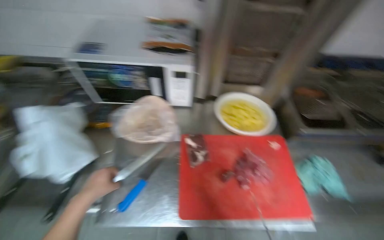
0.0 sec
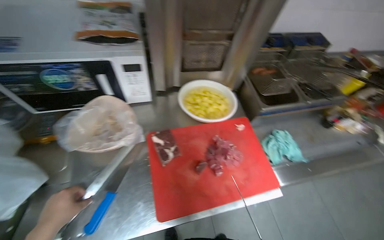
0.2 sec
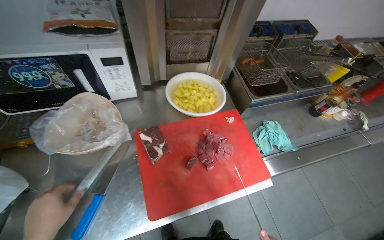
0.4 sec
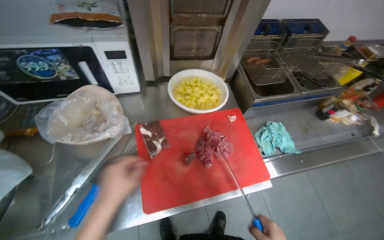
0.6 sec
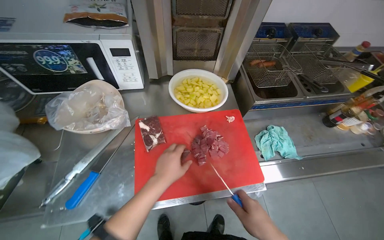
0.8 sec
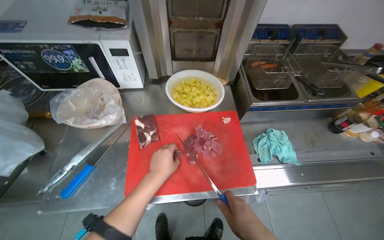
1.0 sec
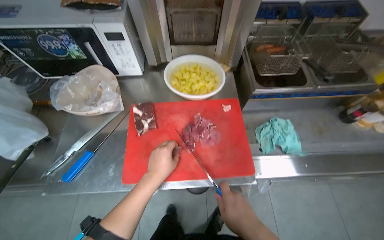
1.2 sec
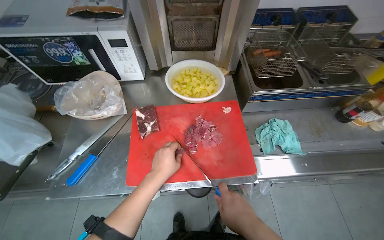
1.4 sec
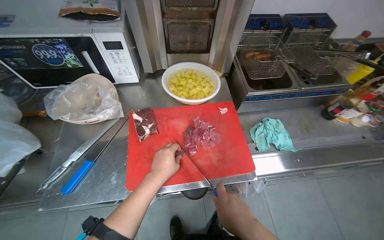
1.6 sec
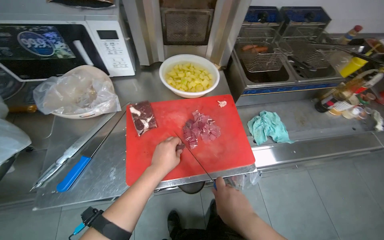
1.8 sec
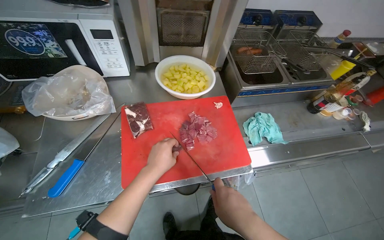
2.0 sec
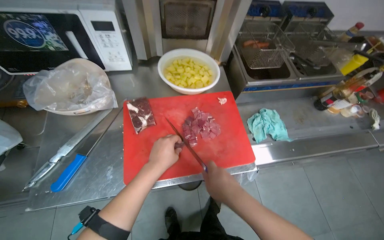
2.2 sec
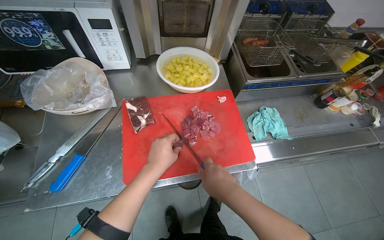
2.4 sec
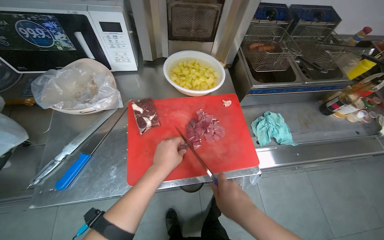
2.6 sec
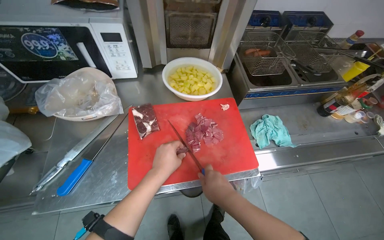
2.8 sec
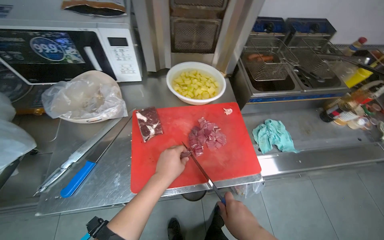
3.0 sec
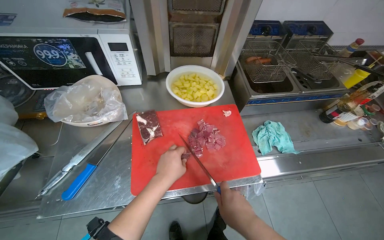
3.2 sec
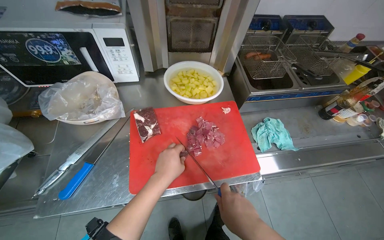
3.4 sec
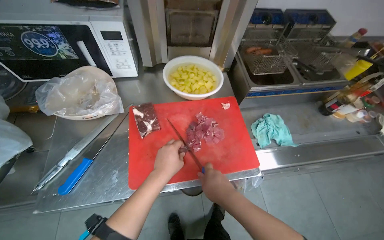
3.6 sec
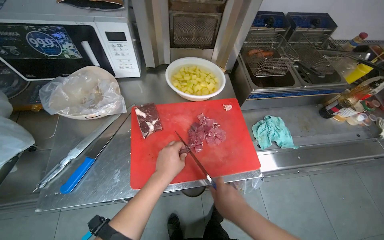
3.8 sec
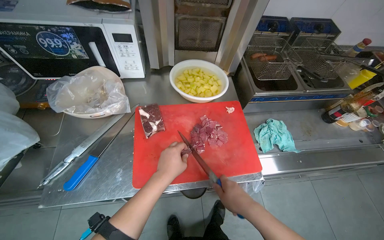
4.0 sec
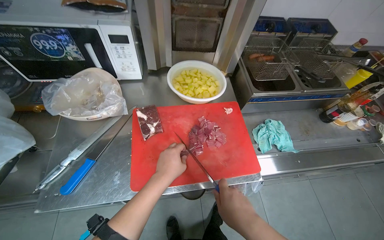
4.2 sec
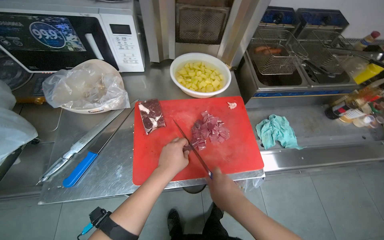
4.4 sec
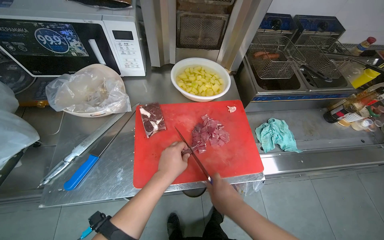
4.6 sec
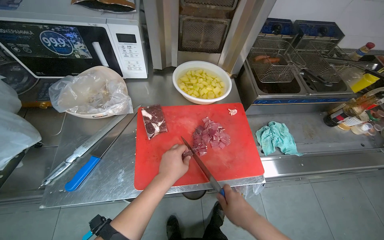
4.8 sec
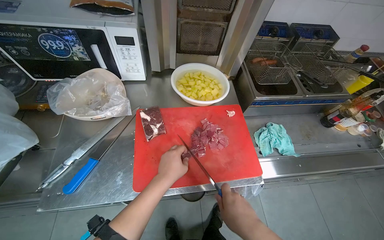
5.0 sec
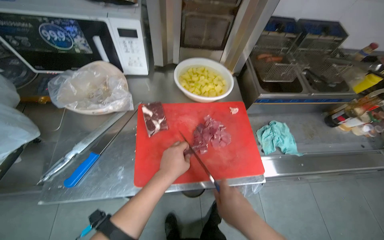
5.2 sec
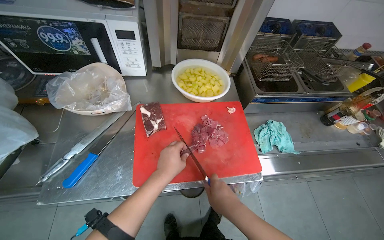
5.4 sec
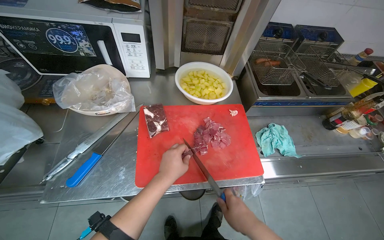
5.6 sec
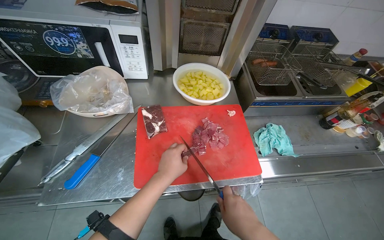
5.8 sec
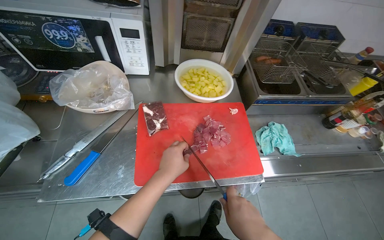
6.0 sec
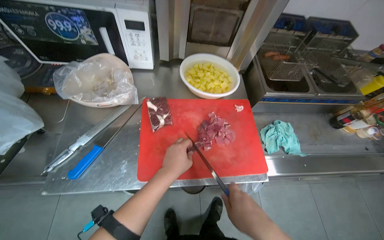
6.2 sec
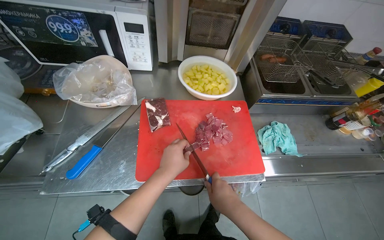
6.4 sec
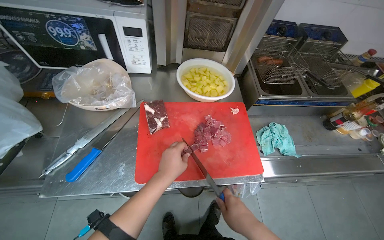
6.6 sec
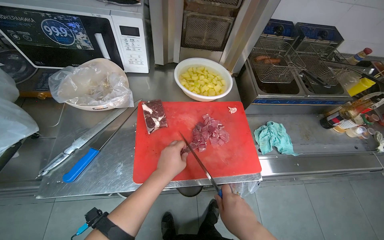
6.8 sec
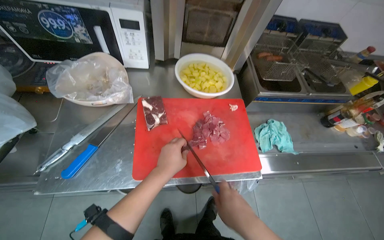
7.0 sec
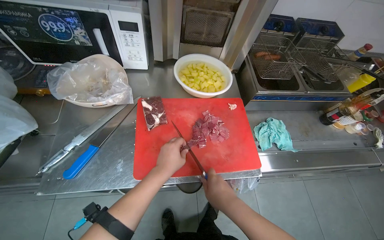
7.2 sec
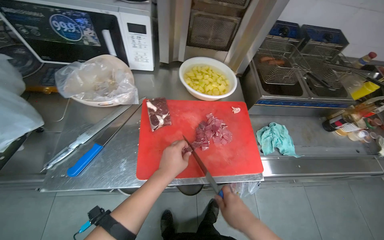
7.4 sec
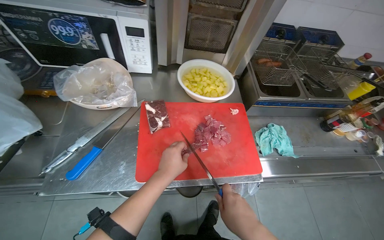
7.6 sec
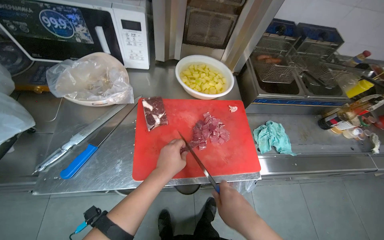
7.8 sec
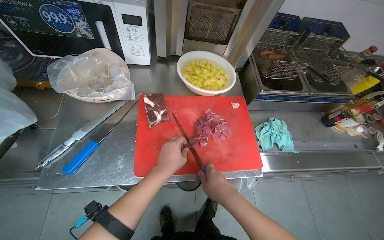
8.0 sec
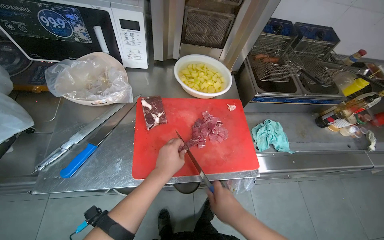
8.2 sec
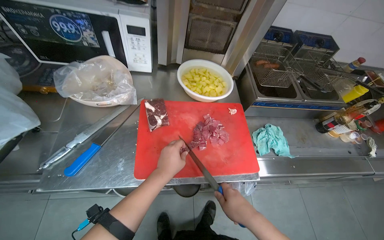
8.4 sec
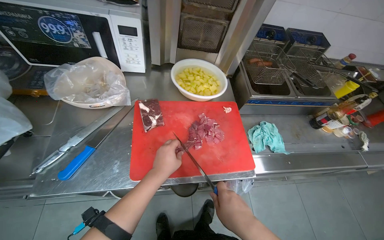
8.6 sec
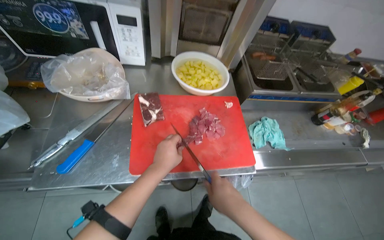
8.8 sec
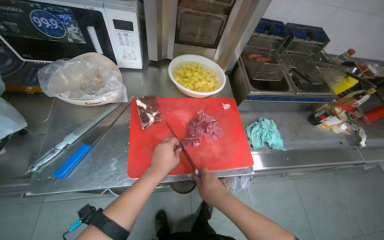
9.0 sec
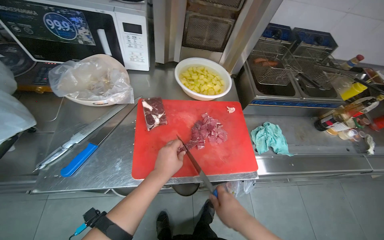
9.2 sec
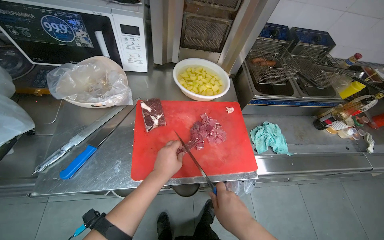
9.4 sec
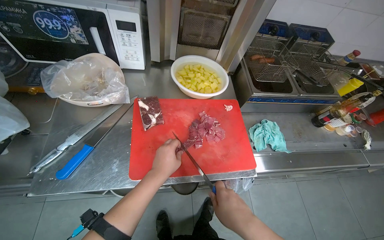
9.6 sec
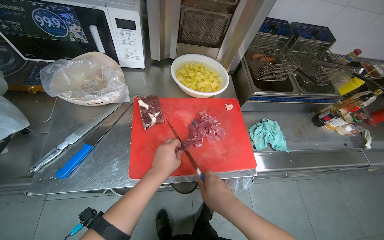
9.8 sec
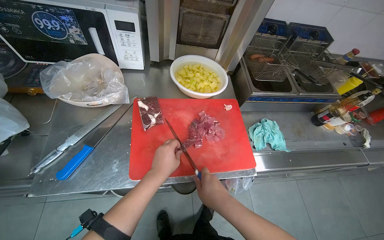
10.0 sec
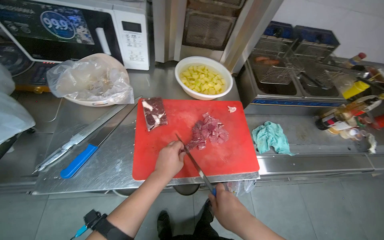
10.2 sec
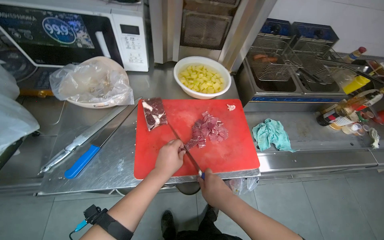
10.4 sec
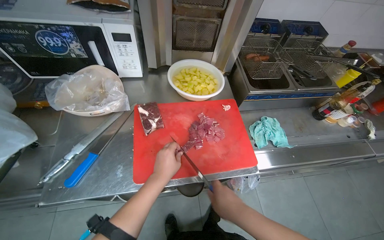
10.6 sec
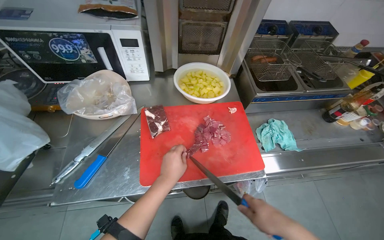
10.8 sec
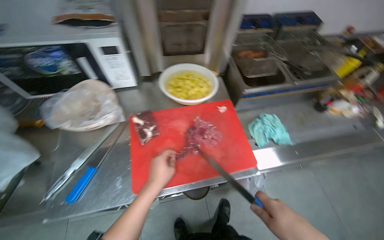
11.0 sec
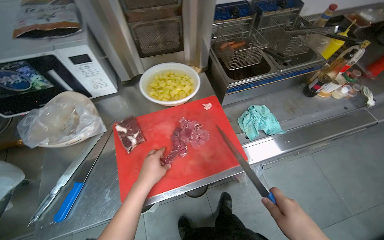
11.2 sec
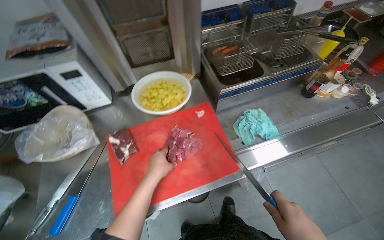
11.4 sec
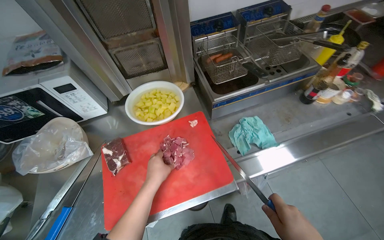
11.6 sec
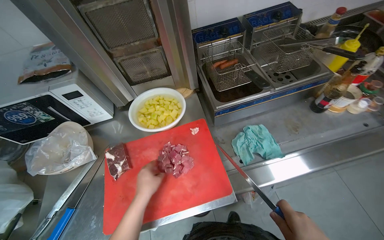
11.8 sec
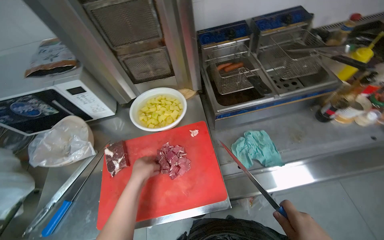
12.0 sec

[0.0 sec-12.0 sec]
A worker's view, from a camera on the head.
Job: preparing food.
The whole recording: Cutting meat on chopping board. The worker continues cutting pieces of meat on a red chopping board with a knife.
0.0 sec to 1.6 sec: The left hand is displaced to the right by approximately 40 cm.
1.6 sec to 10.4 sec: The hands make small movements and keep their place.

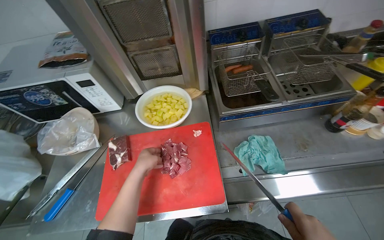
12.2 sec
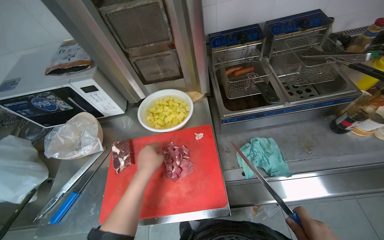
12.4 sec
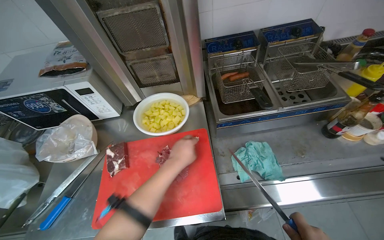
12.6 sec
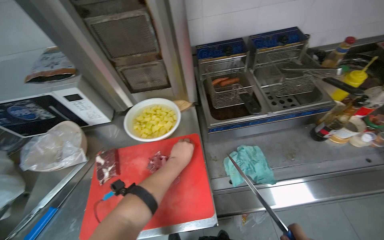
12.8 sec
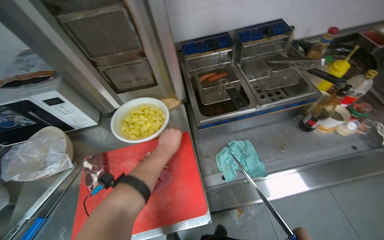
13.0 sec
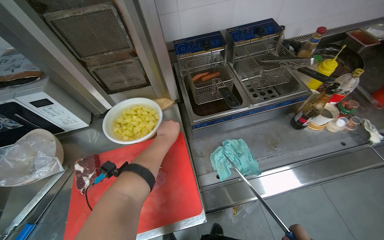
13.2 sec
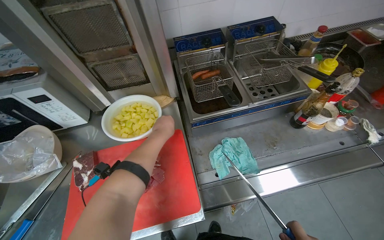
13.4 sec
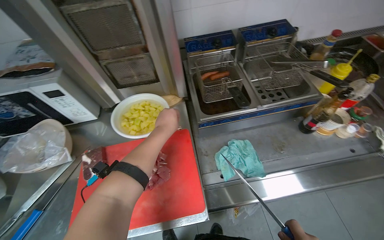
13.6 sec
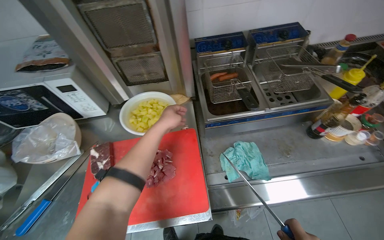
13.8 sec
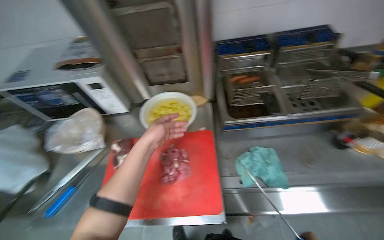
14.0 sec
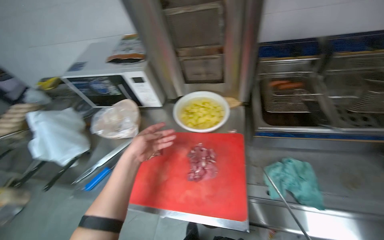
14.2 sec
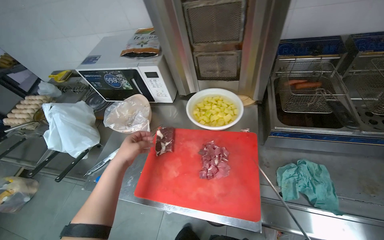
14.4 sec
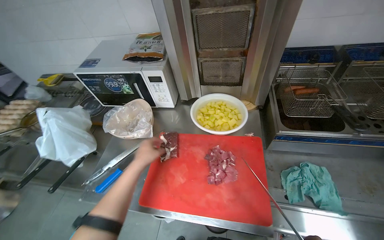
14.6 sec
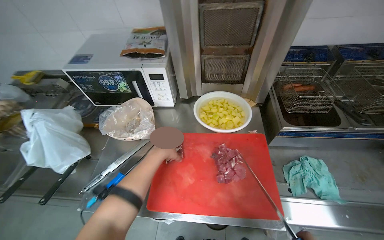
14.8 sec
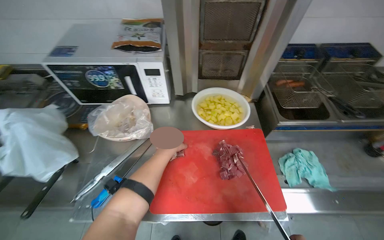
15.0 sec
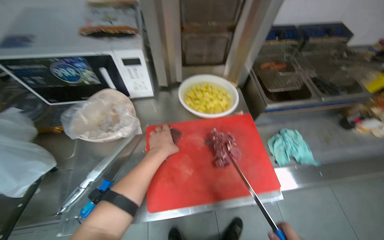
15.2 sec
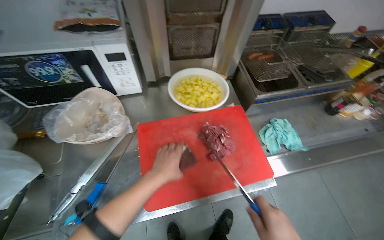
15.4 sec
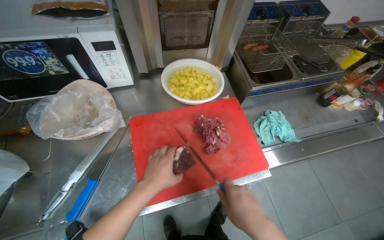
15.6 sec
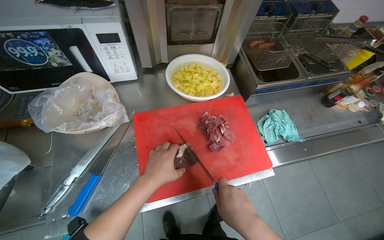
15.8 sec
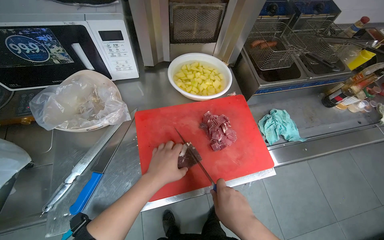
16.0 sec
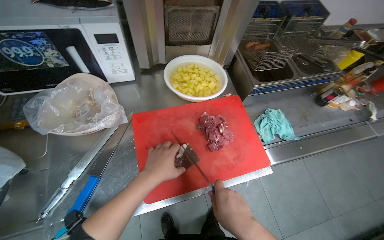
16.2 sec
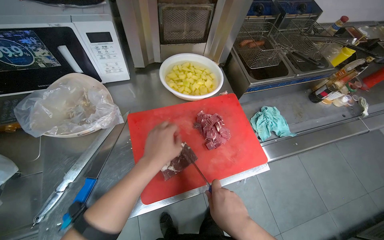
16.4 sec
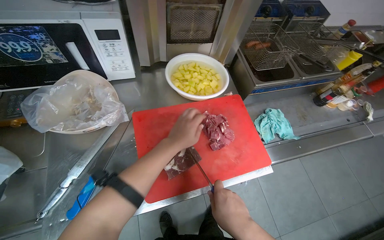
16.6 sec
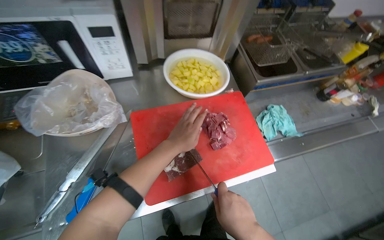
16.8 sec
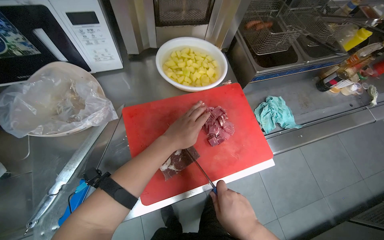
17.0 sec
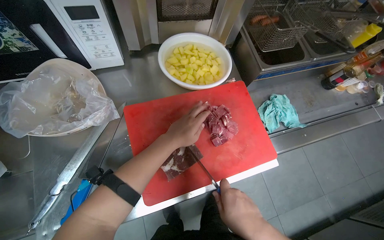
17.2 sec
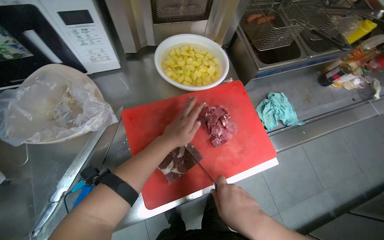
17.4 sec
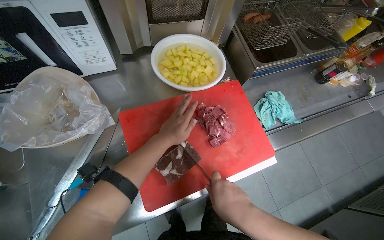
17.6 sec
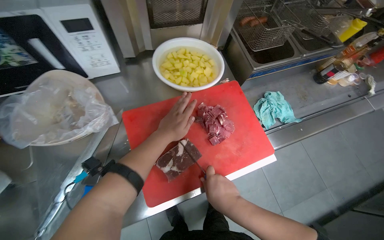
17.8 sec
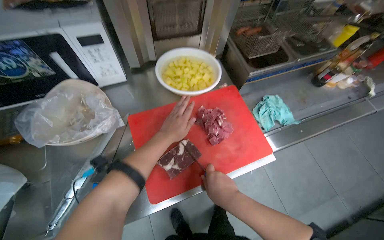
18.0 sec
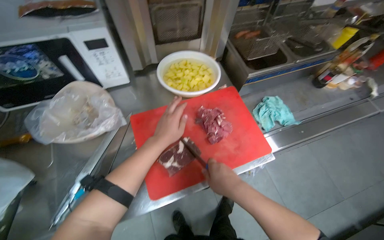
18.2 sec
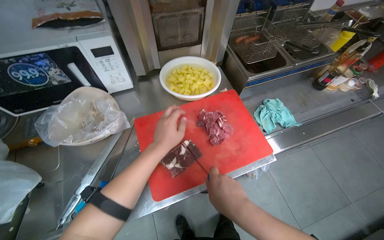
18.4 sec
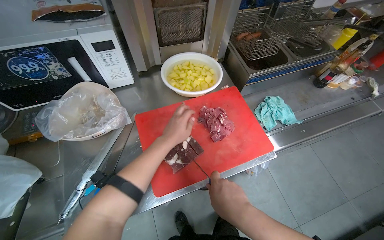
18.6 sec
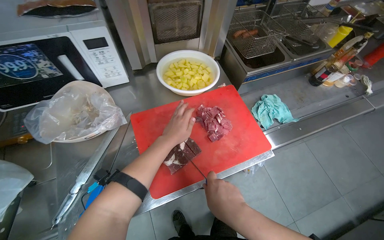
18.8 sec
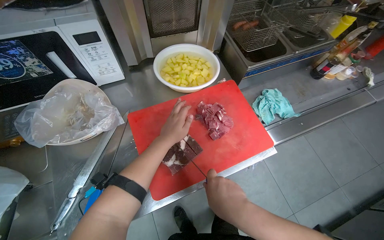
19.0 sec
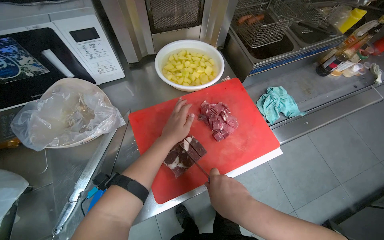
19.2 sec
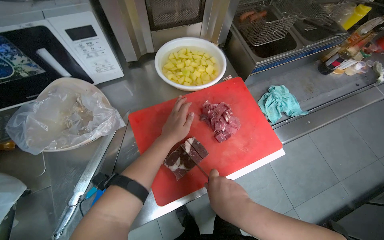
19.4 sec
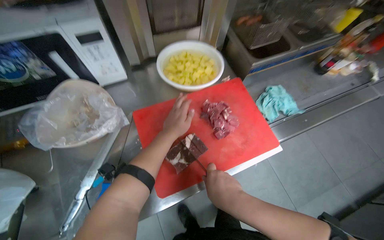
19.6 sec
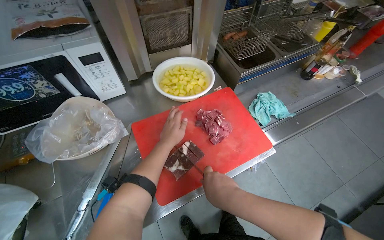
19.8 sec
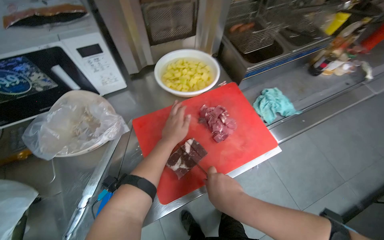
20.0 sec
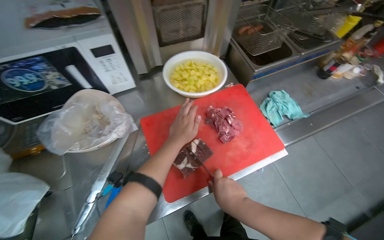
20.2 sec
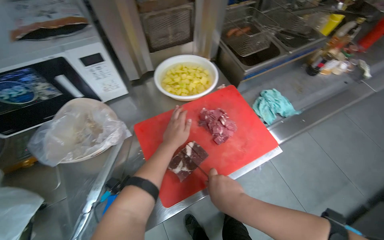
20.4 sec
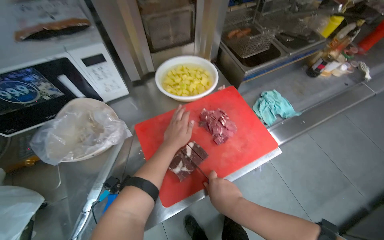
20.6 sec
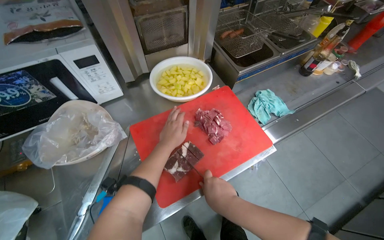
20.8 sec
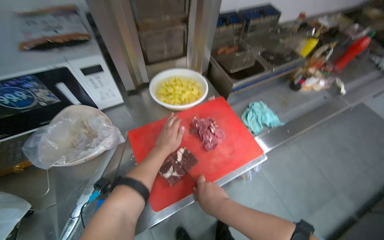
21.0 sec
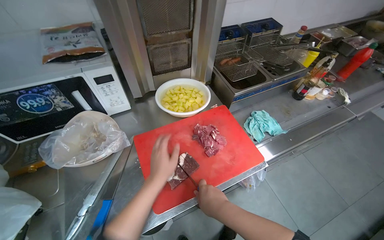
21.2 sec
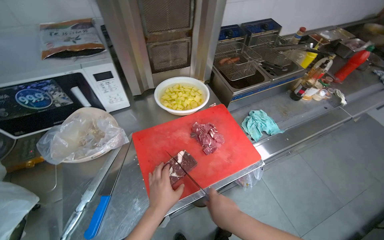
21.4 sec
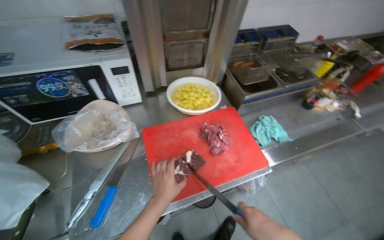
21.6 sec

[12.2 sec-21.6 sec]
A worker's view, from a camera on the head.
Job: preparing food.
The whole recording: Cutting meat on chopping board. The worker continues cutting pieces of meat on a red chopping board with a knife.
12.2 sec to 13.8 sec: The left hand travels up the picture and to the right by roughly 20 cm.
17.0 sec to 18.4 sec: The hands make small movements and keep their place.
18.4 sec to 20.0 sec: The left hand heads farther from the camera, covering approximately 10 cm.
20.0 sec to 21.6 sec: The left hand is displaced down the picture by about 15 cm.
